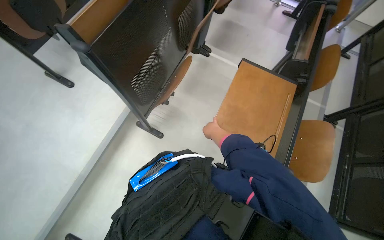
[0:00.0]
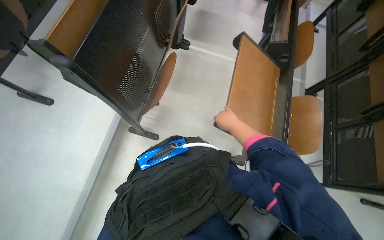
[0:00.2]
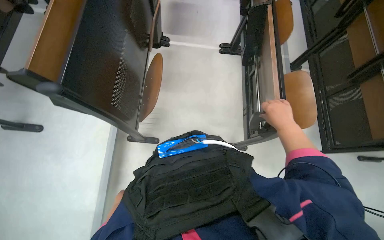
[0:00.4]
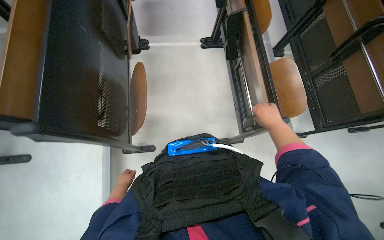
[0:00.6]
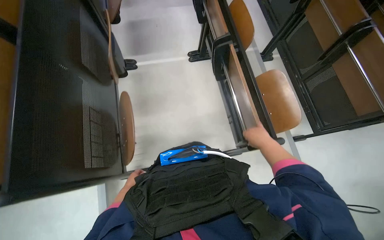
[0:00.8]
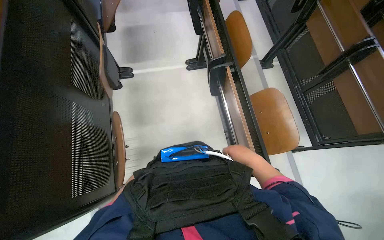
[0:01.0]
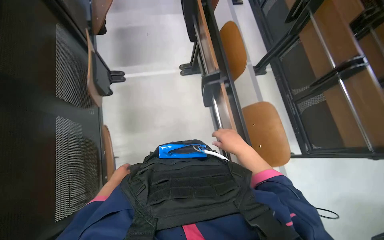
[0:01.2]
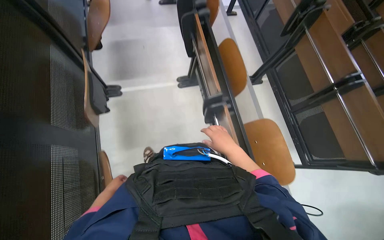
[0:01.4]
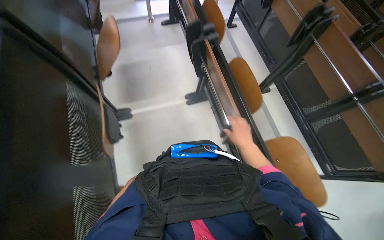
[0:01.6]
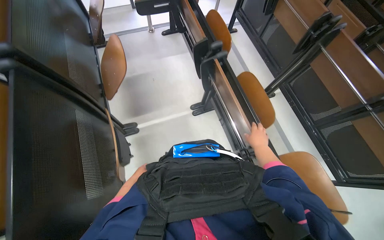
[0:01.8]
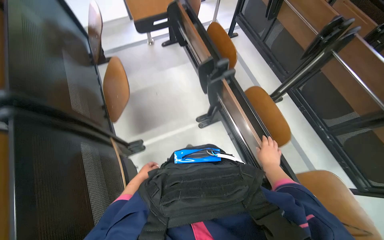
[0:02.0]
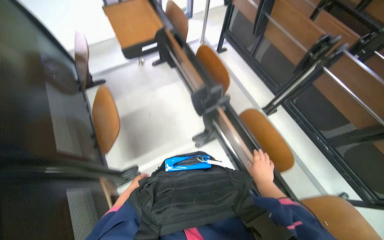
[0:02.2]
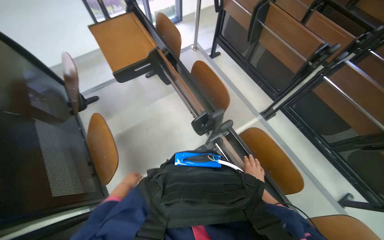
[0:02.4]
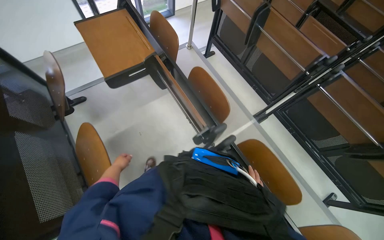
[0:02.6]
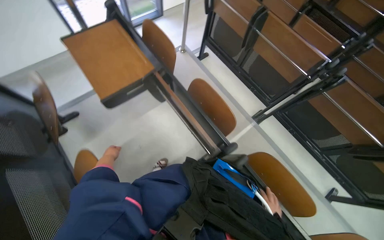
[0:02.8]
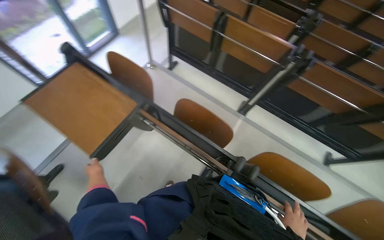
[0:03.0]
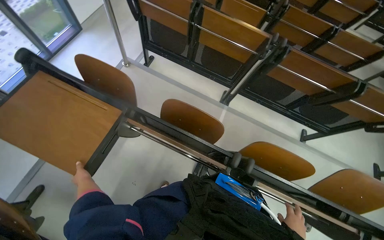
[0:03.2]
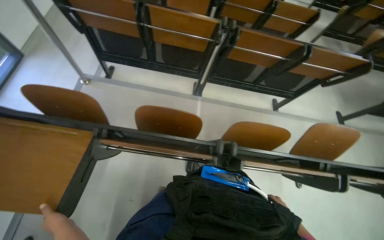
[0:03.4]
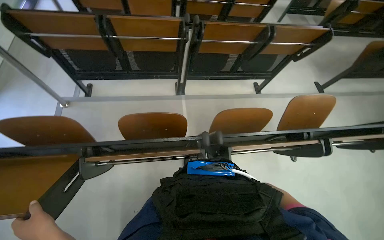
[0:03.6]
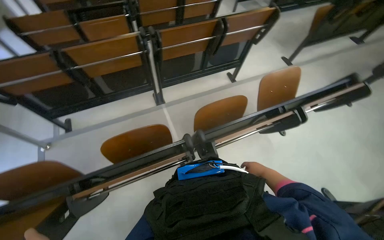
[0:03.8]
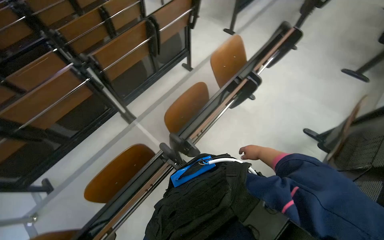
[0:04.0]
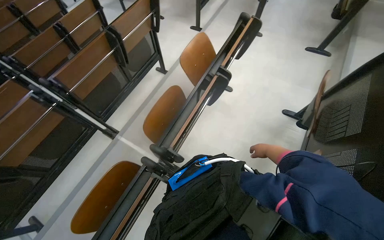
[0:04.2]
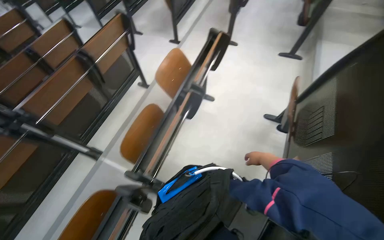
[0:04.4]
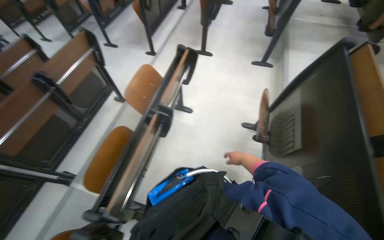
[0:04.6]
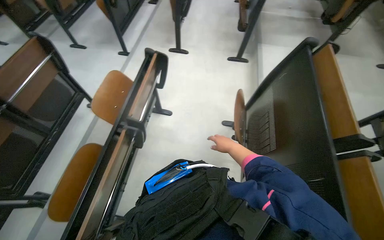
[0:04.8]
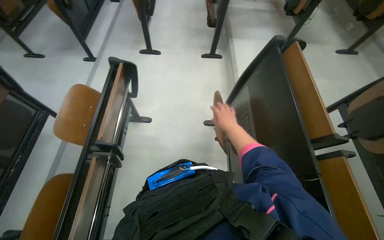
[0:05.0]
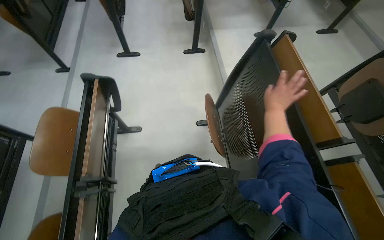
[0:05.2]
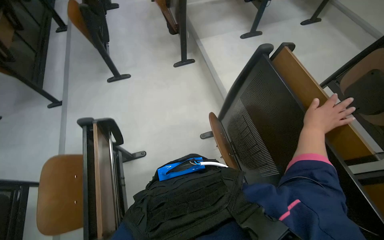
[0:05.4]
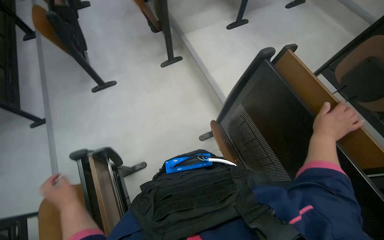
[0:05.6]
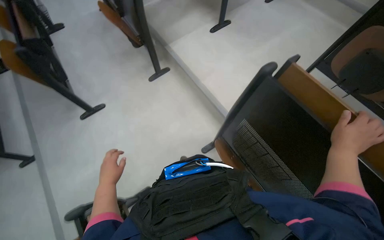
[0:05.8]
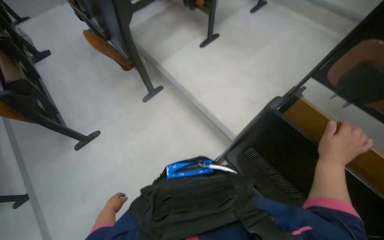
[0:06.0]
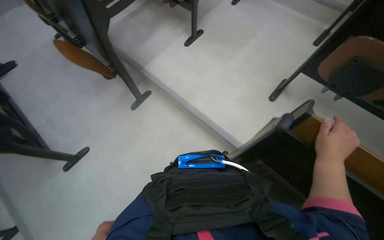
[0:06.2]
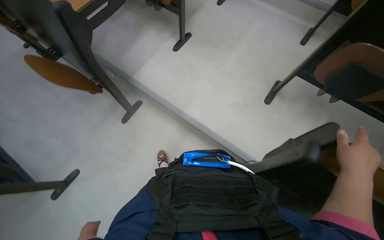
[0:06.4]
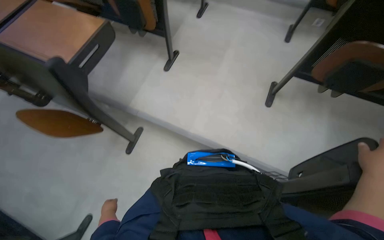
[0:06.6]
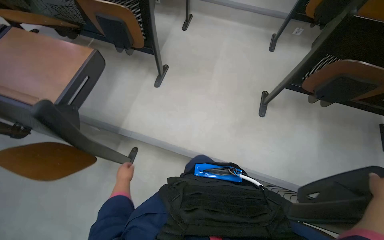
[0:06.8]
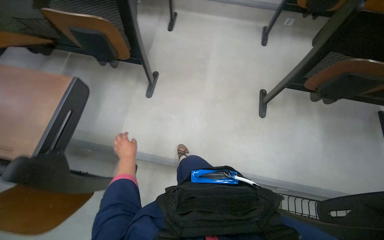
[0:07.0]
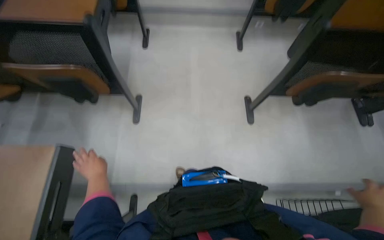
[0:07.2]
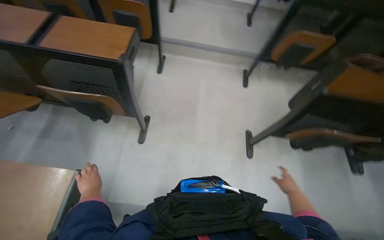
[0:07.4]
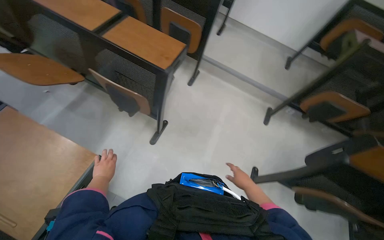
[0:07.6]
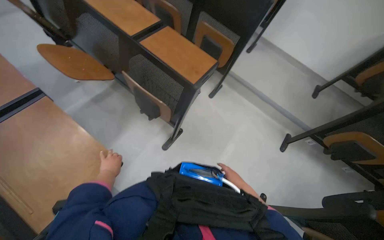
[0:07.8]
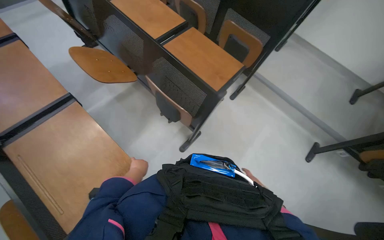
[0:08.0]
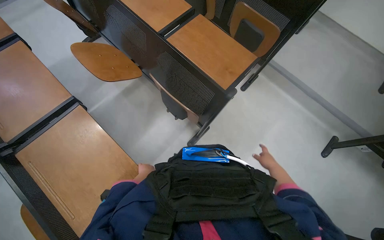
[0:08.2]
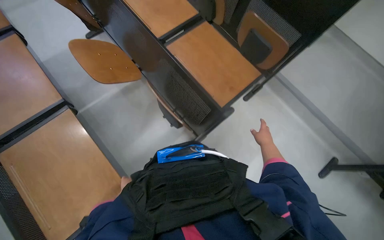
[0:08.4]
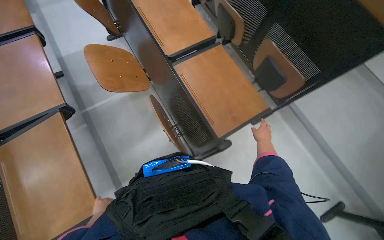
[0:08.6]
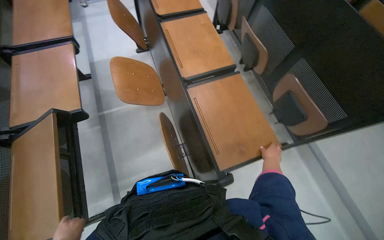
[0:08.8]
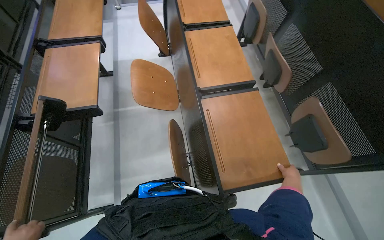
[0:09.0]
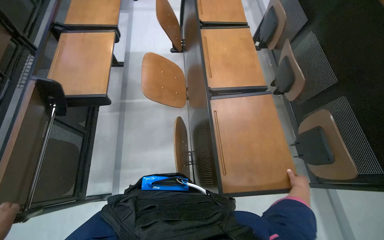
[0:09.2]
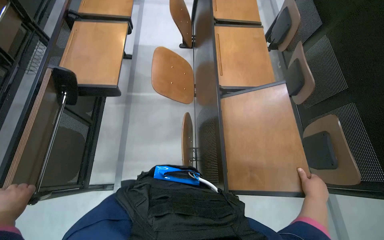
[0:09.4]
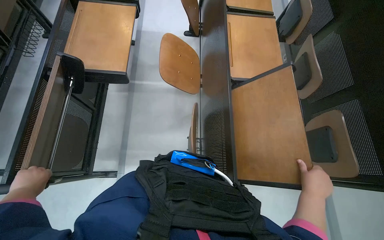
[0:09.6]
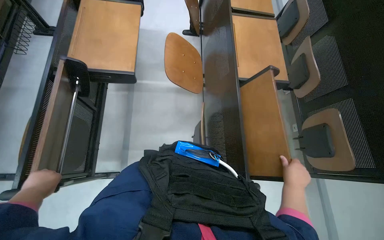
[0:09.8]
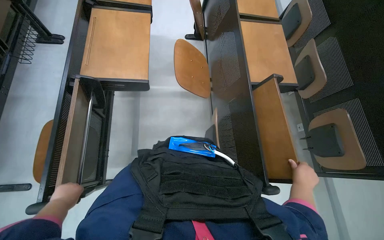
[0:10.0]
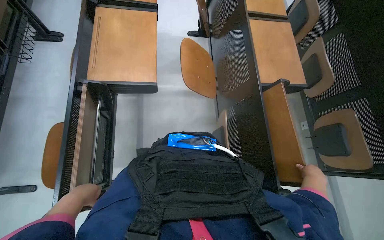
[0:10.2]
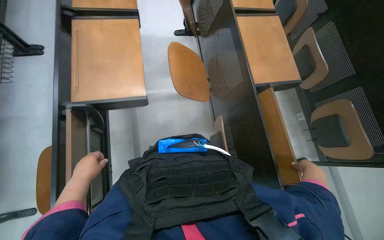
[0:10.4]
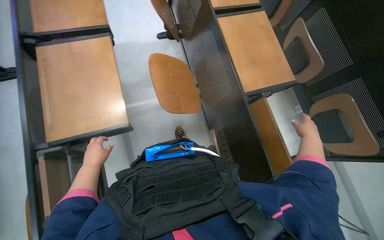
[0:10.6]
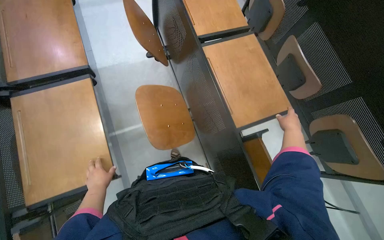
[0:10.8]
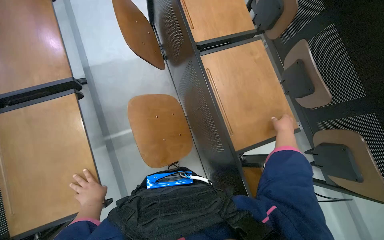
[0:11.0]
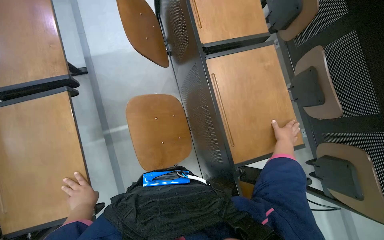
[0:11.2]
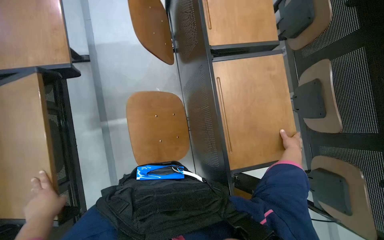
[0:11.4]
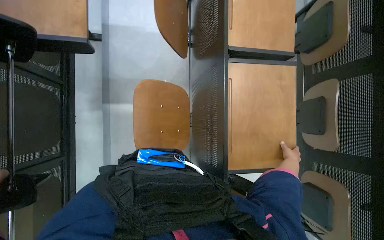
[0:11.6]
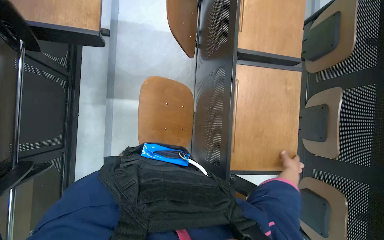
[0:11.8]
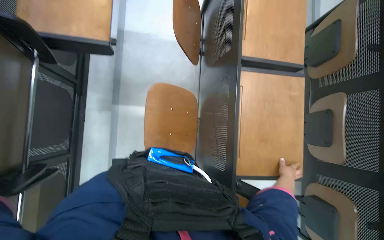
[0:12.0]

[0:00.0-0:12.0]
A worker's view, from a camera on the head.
Job: organizing items.
The whole recording: Folding down desks in lecture hall. The worker folds down the desks in the lecture hall.
0:00.0 to 0:01.6: The head travels some 60 cm. The wearer's head swings about 45 degrees to the right.
0:01.6 to 0:03.0: The wearer moves about 1 m. The wearer's head swings some 40 degrees to the right.
0:03.0 to 0:04.4: The wearer looks some 100 degrees further to the right.
0:04.4 to 0:06.0: The camera travels some 1 m. The wearer looks some 65 degrees further to the right.
0:07.6 to 0:09.0: The head travels about 40 cm. The head turns to the left by about 45 degrees.
0:09.0 to 0:10.4: The right hand moves nearer to the camera and up the picture, roughly 20 cm.
0:10.4 to 0:12.0: The head travels roughly 60 cm.

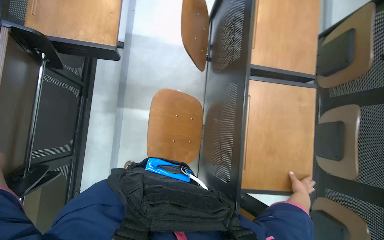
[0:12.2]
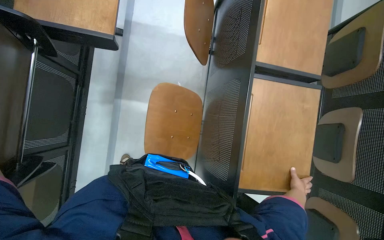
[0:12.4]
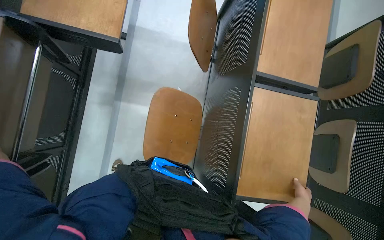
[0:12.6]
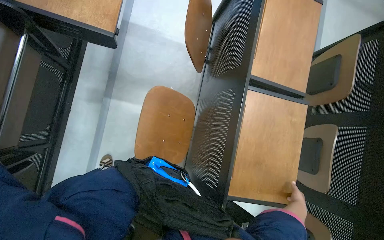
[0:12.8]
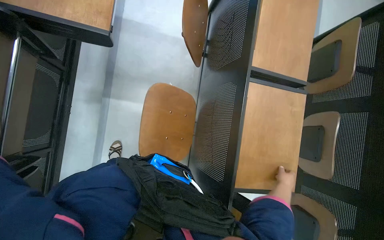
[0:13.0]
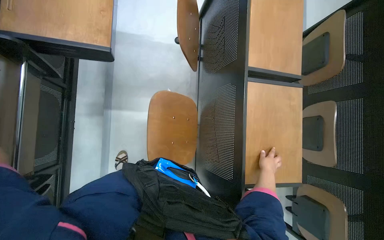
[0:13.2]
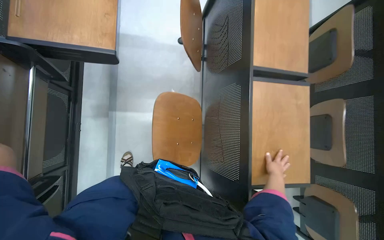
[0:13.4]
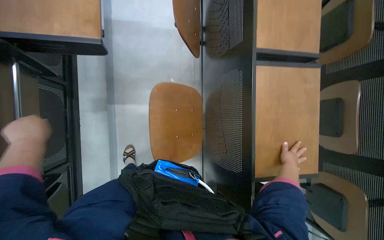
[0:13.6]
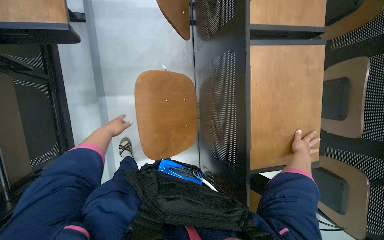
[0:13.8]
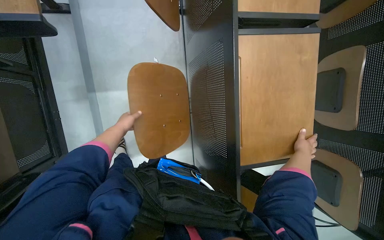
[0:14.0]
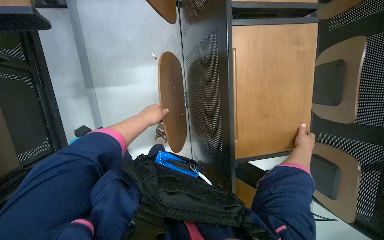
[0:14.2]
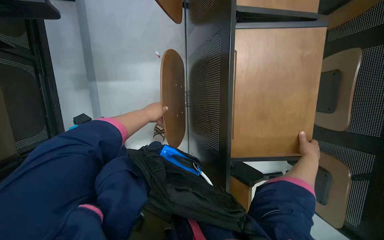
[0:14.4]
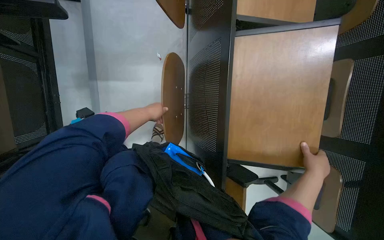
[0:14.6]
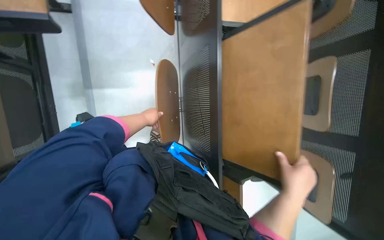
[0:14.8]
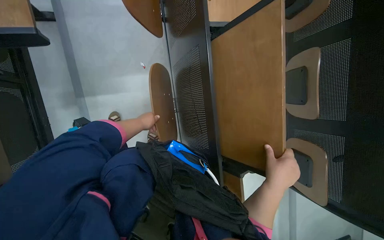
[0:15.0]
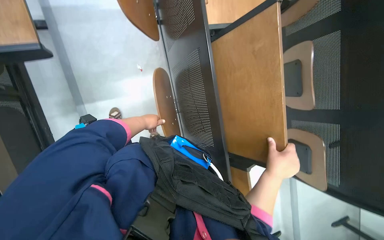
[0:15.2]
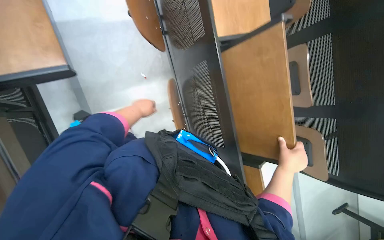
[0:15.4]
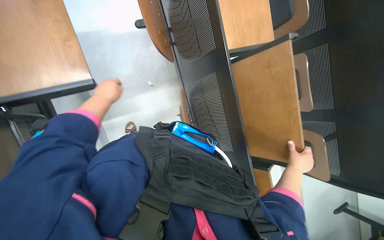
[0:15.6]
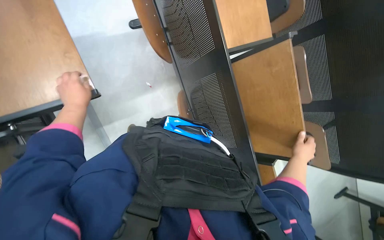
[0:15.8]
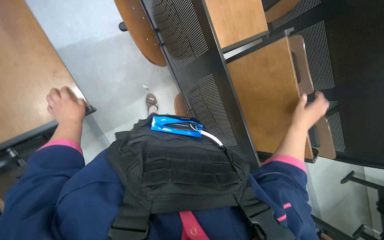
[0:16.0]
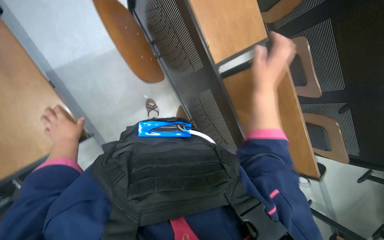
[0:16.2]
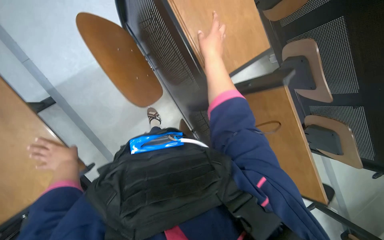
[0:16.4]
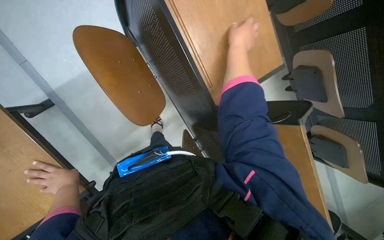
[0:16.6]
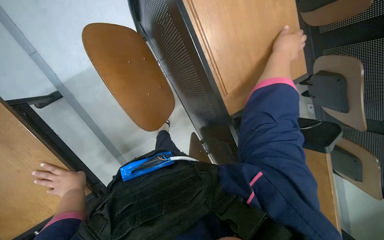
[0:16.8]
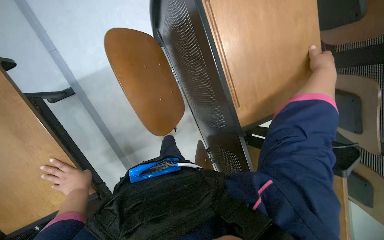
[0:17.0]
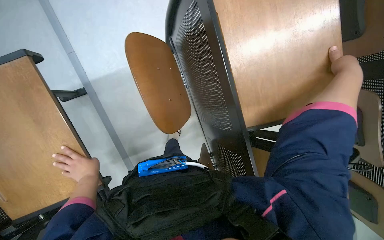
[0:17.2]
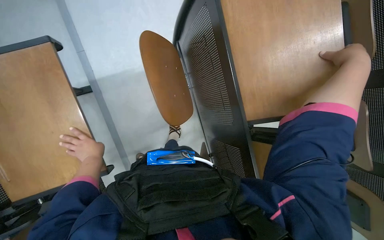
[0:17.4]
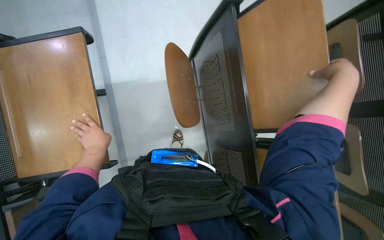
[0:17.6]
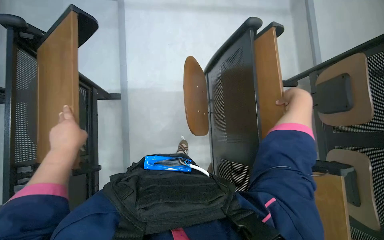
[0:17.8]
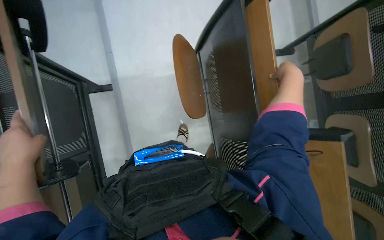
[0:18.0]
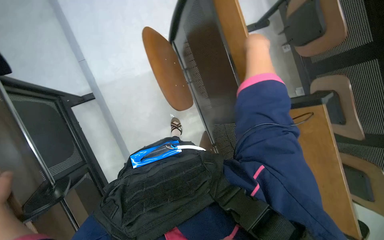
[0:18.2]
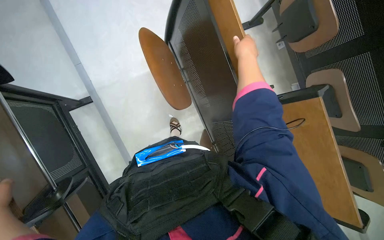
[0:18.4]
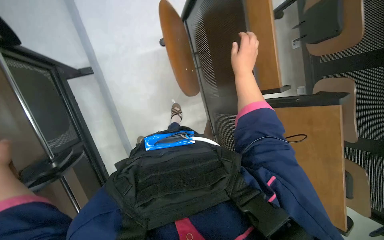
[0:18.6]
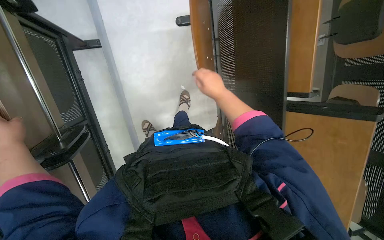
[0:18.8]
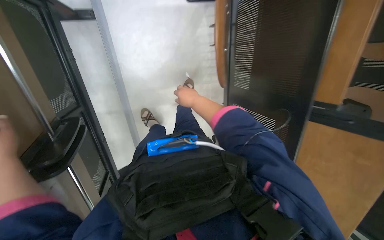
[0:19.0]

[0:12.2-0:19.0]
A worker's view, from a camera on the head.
Job: organizing items.
The whole recording: Folding down desks in lecture hall. The worker folds down the desks in the lecture hall.
0:12.2 to 0:13.6: The right hand travels to the left and up the picture by approximately 15 cm.
0:13.6 to 0:15.0: The right hand heads nearer to the camera, covering approximately 20 cm.
0:15.0 to 0:16.2: The left hand moves to the left and nearer to the camera, approximately 40 cm; the right hand travels up the picture by roughly 30 cm.
0:17.6 to 0:19.0: The wearer looks about 20 degrees further downward. The right hand goes about 50 cm to the left, down the picture and farther from the camera.
